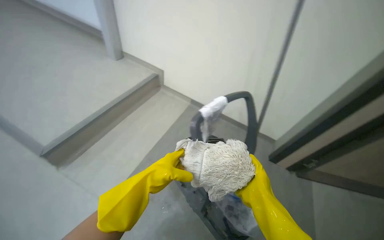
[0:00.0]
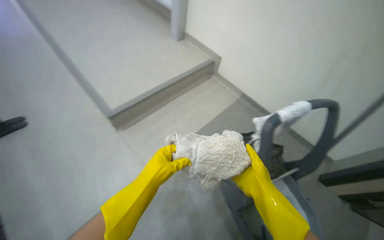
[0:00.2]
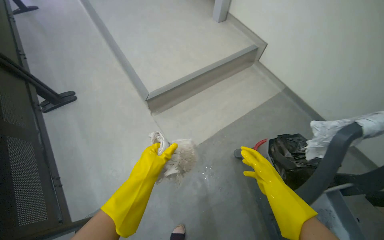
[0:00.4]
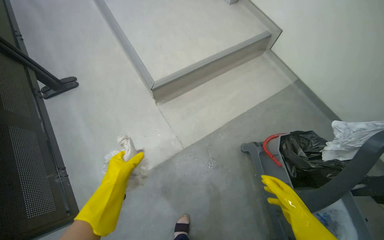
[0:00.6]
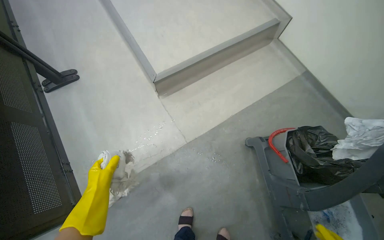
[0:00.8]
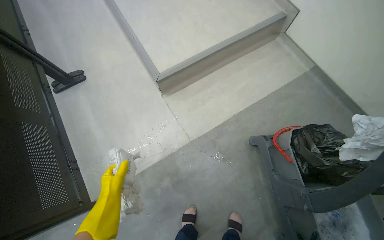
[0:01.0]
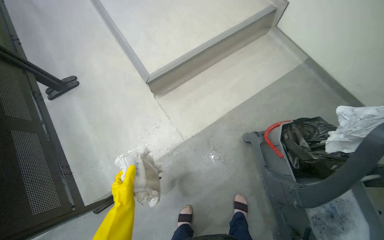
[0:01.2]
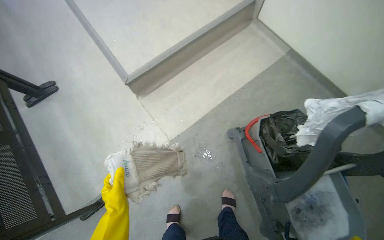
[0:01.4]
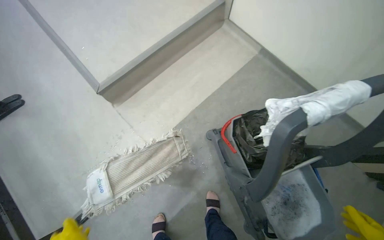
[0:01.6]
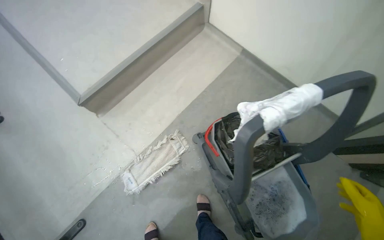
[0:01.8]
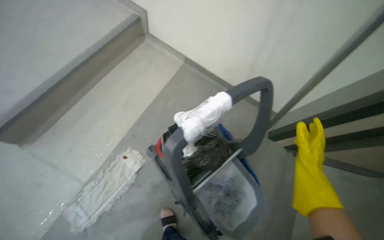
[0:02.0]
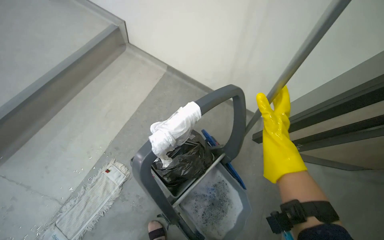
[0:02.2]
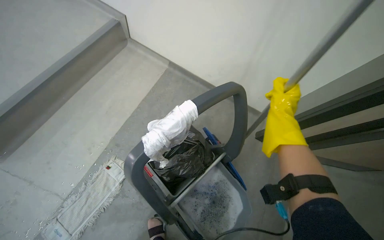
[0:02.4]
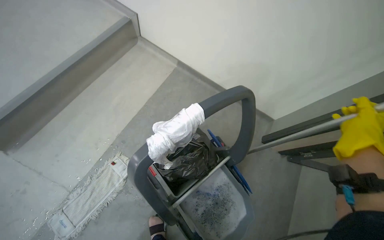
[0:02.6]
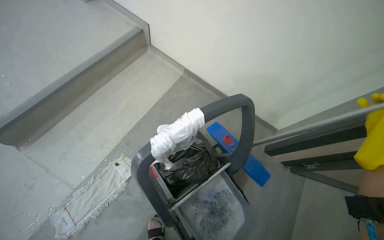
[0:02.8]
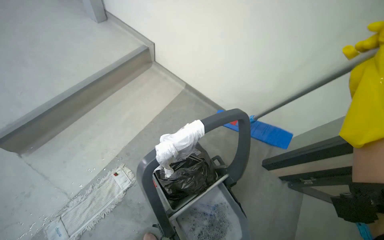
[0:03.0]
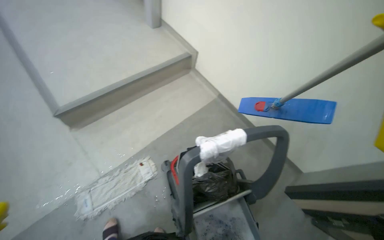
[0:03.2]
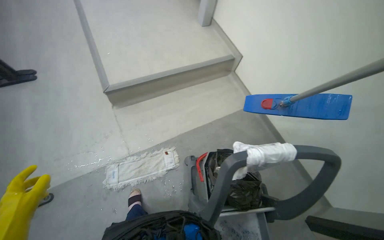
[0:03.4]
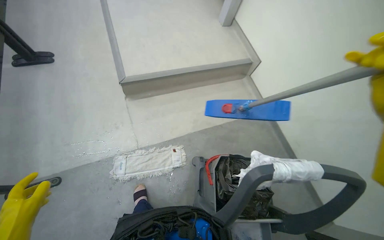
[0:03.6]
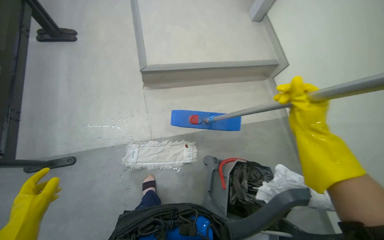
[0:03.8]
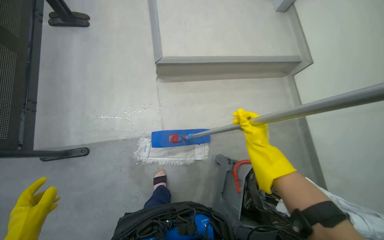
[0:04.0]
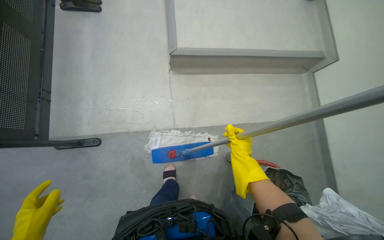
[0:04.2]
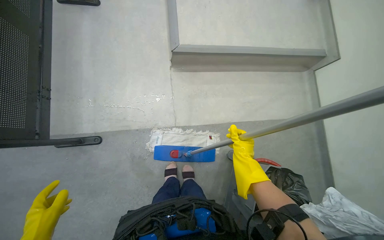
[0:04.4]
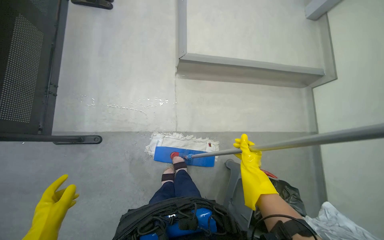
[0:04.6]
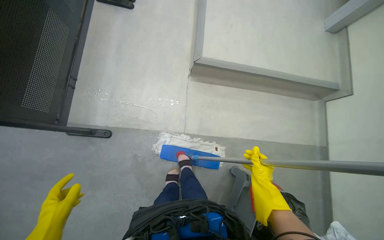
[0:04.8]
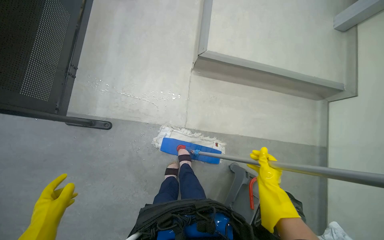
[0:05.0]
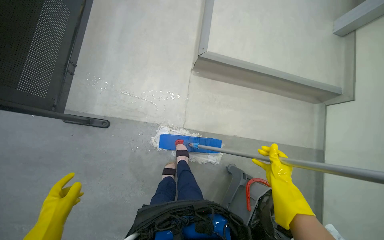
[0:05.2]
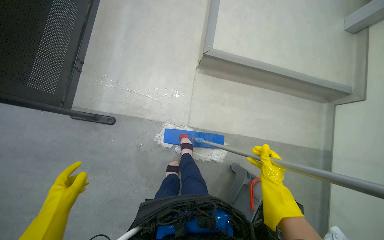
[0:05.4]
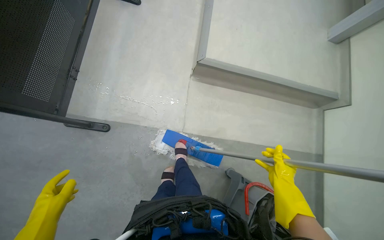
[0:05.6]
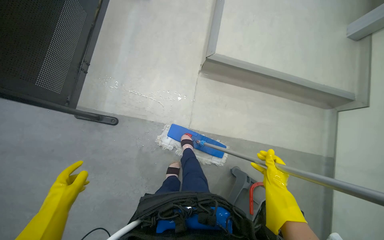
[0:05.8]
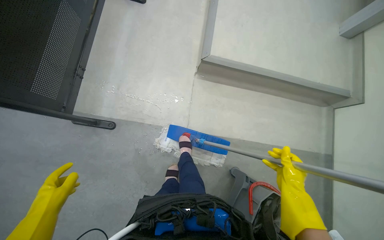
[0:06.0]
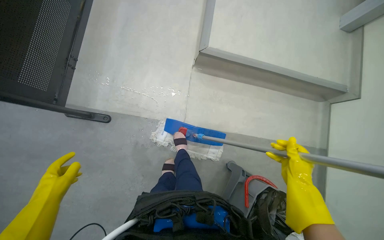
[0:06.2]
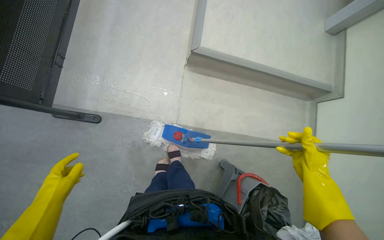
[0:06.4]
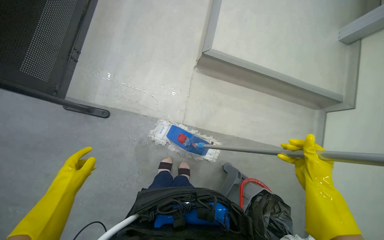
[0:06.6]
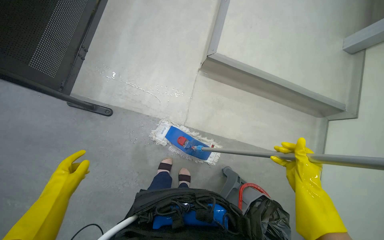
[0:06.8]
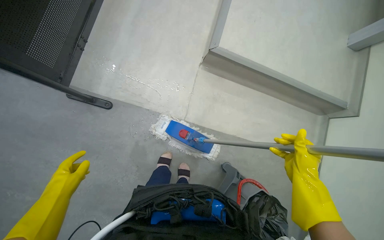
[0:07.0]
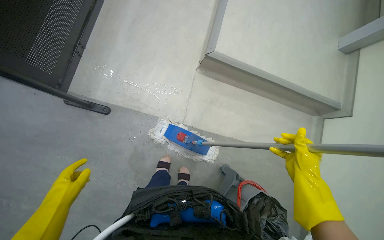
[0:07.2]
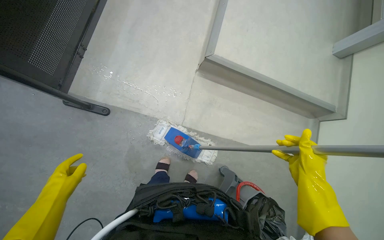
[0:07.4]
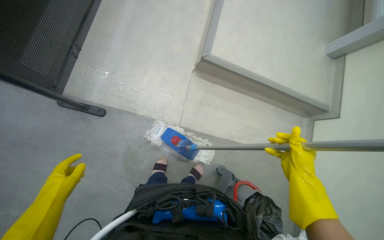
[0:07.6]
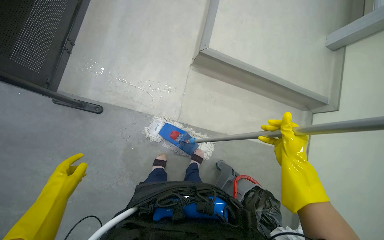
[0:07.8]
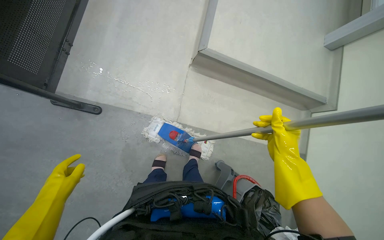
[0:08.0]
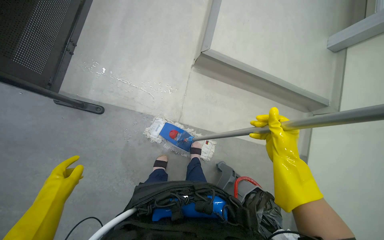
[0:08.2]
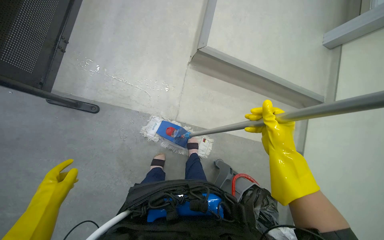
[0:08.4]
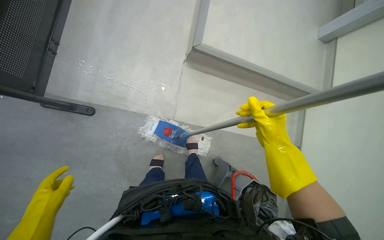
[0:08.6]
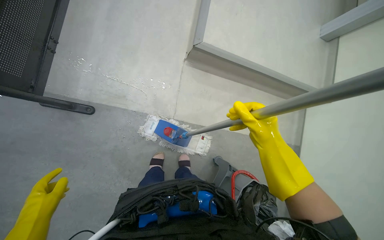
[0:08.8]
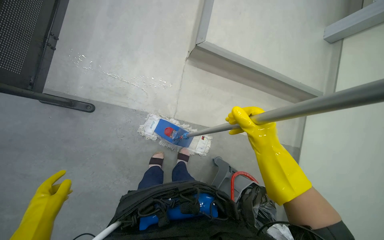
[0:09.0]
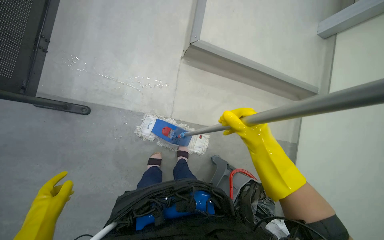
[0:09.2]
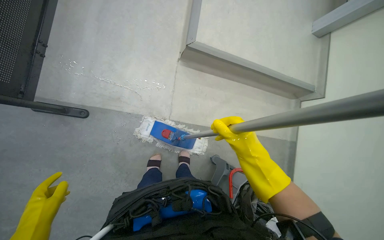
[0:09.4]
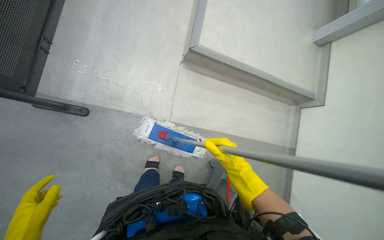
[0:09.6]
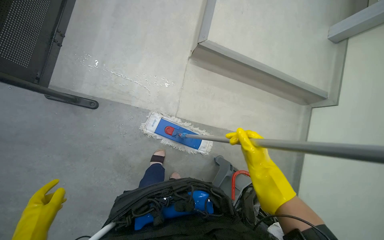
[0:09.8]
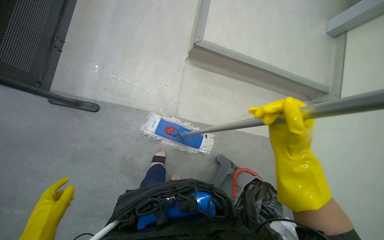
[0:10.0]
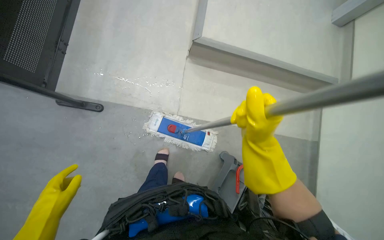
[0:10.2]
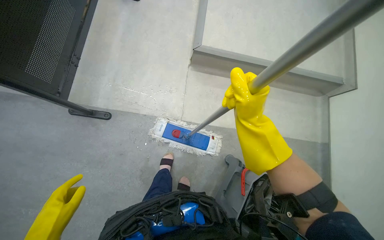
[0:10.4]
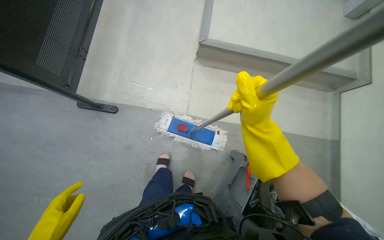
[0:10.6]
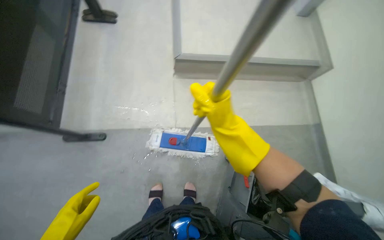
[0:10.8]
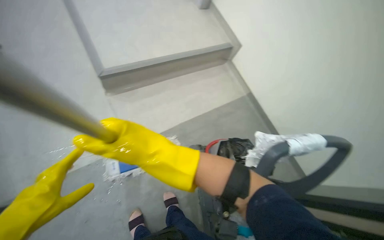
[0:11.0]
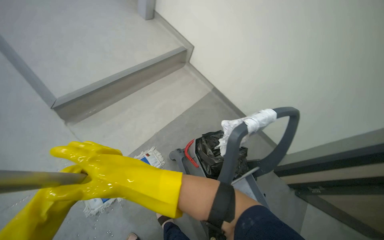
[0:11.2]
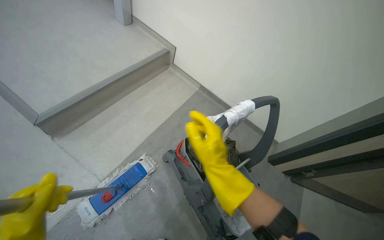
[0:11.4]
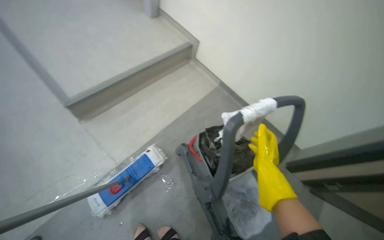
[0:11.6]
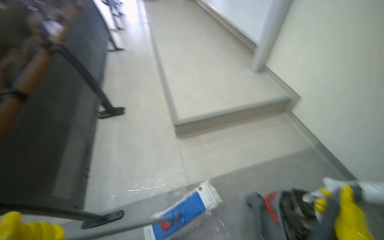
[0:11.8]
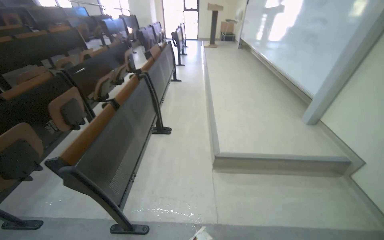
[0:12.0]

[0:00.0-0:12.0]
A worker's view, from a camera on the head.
Job: mopping floor.
The whole recording: Mopping lecture hall floor. The worker mops the floor of the lecture hall, moving between rows of seats and cleaning the mop head.
0:00.0 to 0:01.6: The camera is aimed about 25 degrees further to the left. The wearer looks approximately 20 degrees further downward.
0:03.0 to 0:04.4: The camera is carried approximately 60 cm. The wearer's head swings roughly 50 degrees to the left.
0:04.4 to 0:06.0: The right hand goes roughly 10 cm nearer to the camera.
0:06.0 to 0:07.6: The right hand travels nearer to the camera by roughly 10 cm.
0:07.6 to 0:09.0: The right hand goes about 10 cm to the left.
0:10.4 to 0:12.0: The camera pitches upward, by roughly 30 degrees.

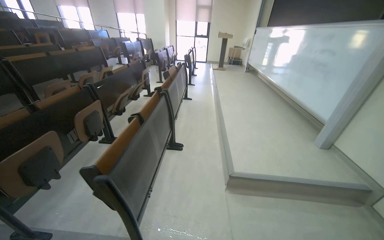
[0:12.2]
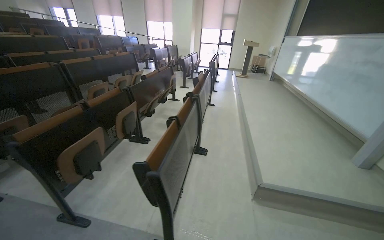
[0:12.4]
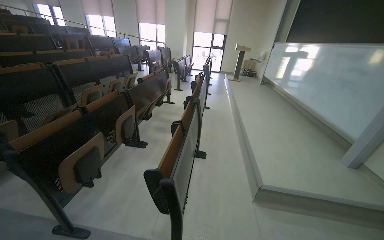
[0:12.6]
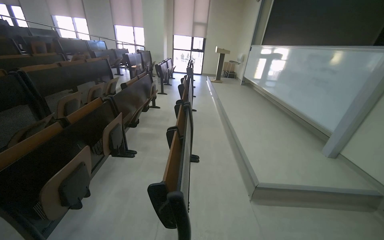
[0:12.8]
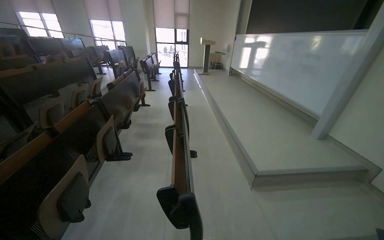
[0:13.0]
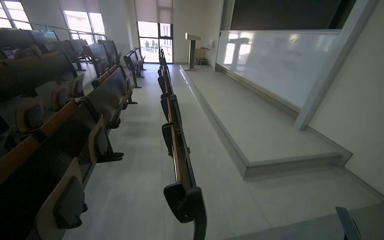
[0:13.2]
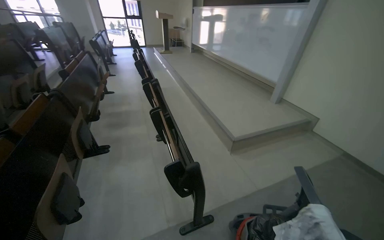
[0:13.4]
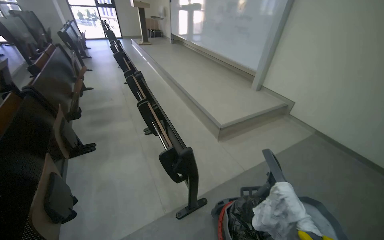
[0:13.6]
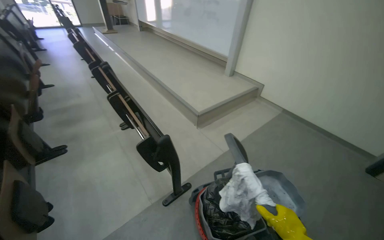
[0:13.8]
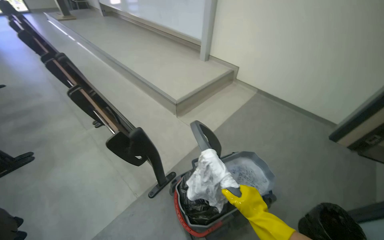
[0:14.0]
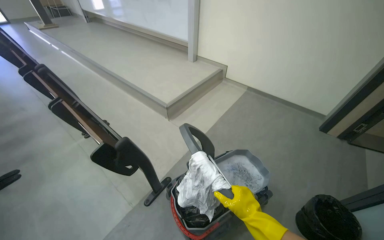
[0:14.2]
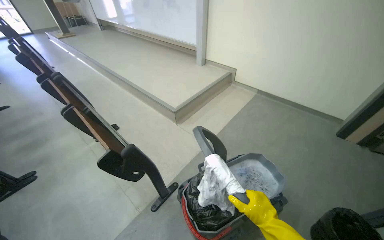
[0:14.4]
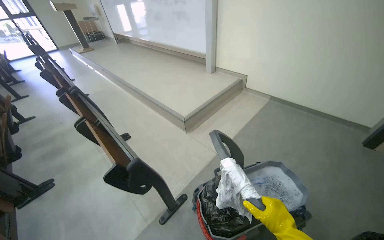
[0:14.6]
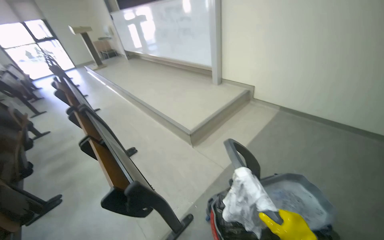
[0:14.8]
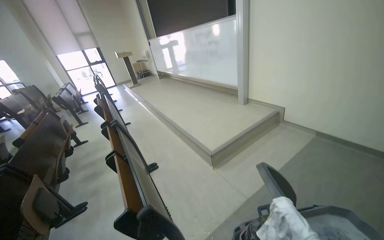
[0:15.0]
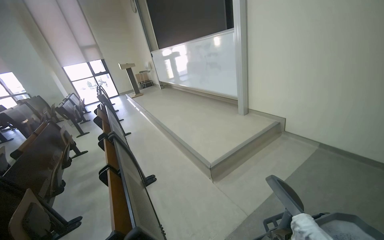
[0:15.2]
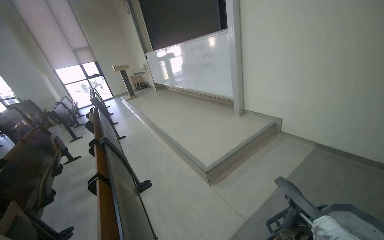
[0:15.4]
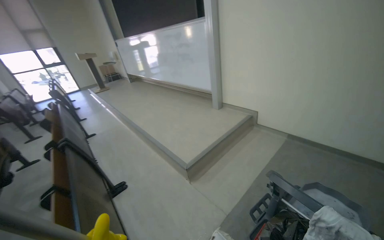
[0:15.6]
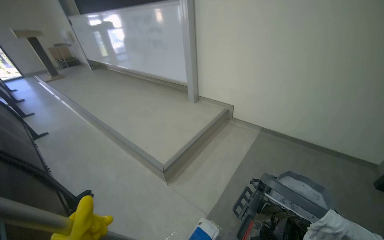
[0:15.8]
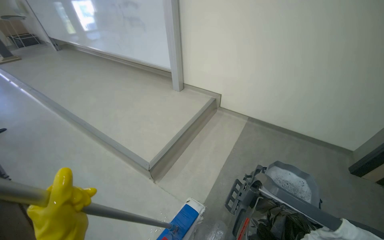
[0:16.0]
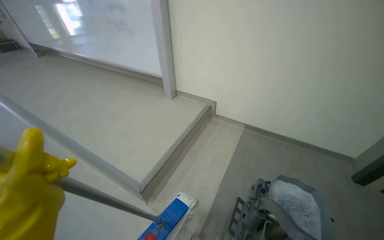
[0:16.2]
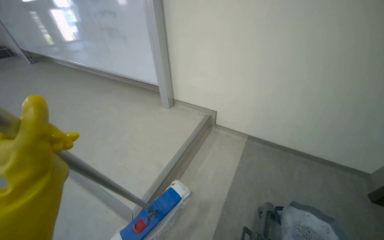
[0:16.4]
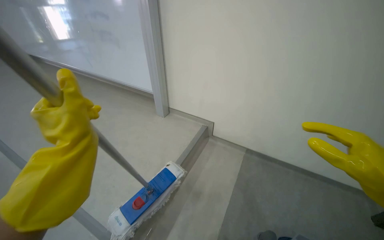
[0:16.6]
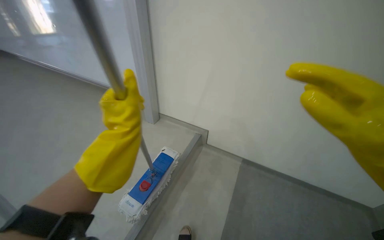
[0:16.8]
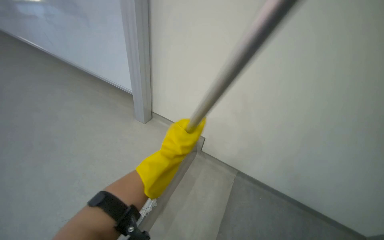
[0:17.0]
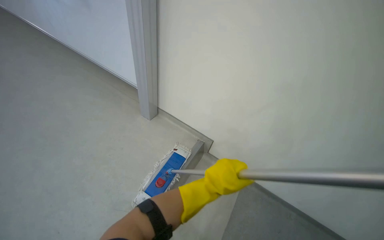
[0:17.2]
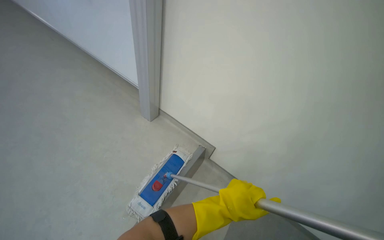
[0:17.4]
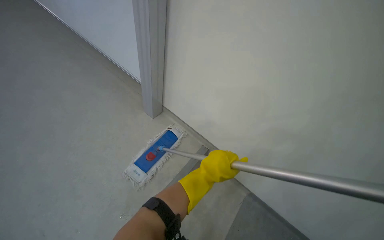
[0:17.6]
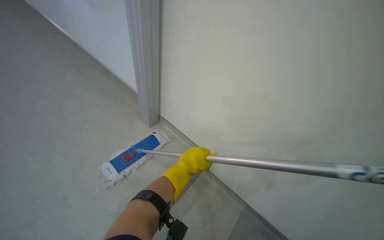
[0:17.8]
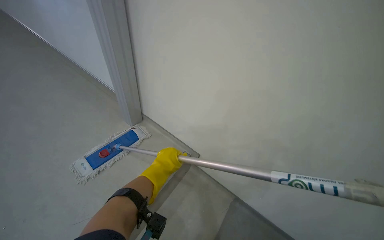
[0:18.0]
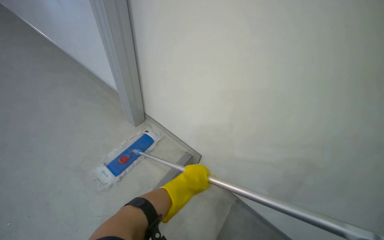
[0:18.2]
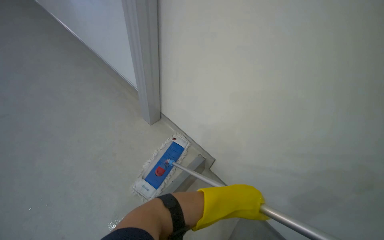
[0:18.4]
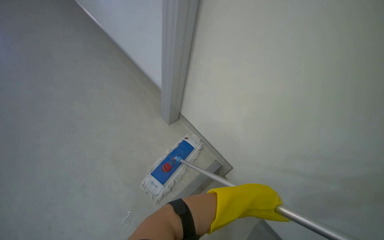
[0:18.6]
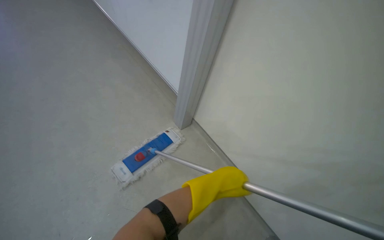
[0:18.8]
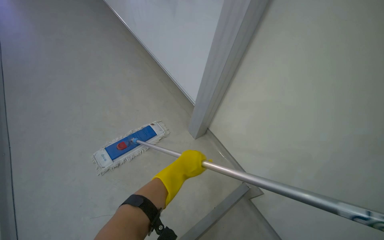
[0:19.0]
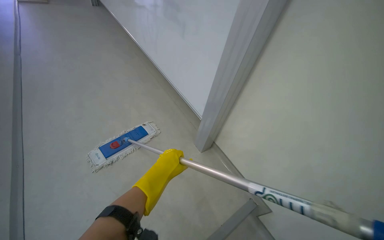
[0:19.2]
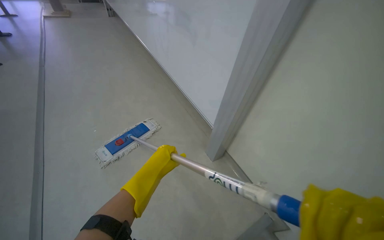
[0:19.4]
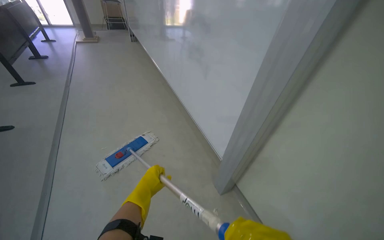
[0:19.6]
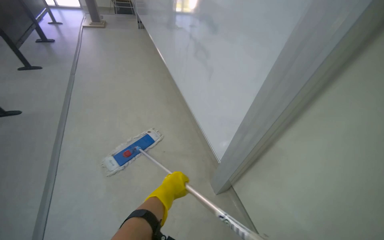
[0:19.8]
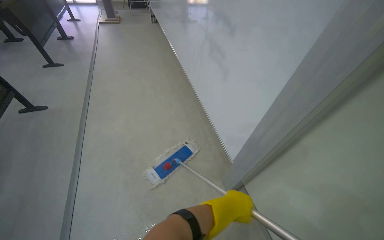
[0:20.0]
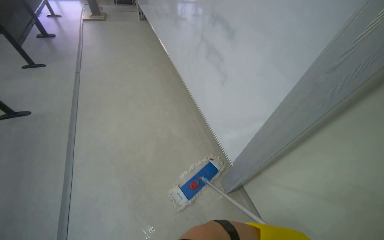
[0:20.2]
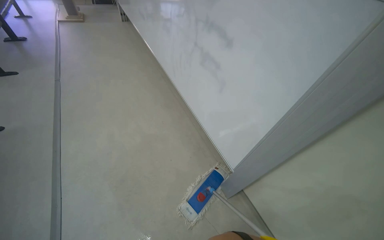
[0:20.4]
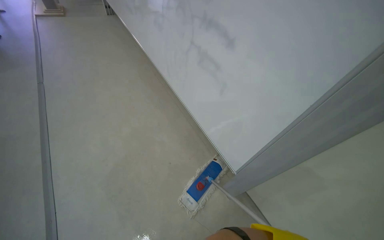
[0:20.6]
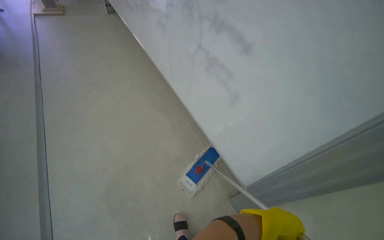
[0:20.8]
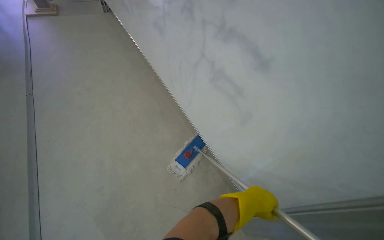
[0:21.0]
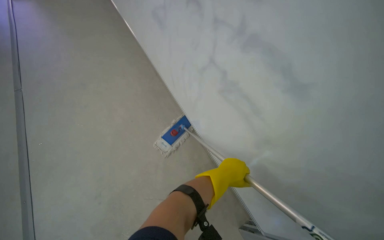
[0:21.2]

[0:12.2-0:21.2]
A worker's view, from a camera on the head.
Job: mopping floor.
The whole recording: Mopping lecture hall floor. The worker mops the floor of the lecture hall, moving between rows of seats and cleaning the mop head.
0:12.2 to 0:13.8: The camera is carried some 60 cm. The head rotates about 40 degrees to the right. The view tips downward by roughly 15 degrees.
0:13.8 to 0:15.2: The wearer looks about 15 degrees further upward.
0:15.2 to 0:16.6: The camera travels approximately 60 cm. The view pans to the right by some 35 degrees.
0:16.6 to 0:18.2: The camera sweeps to the right, by some 20 degrees. The camera pitches downward, by some 15 degrees. Everything in view rotates roughly 25 degrees clockwise. The left hand heads to the right, covering some 20 cm.
